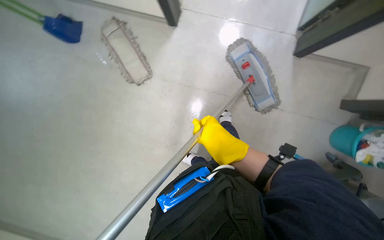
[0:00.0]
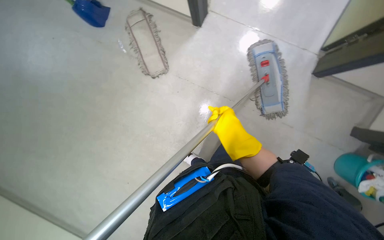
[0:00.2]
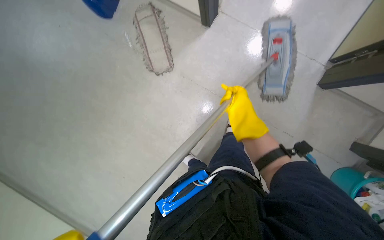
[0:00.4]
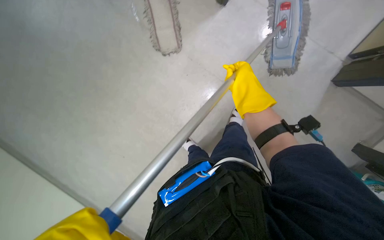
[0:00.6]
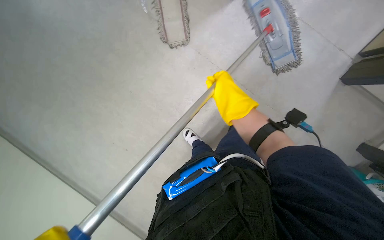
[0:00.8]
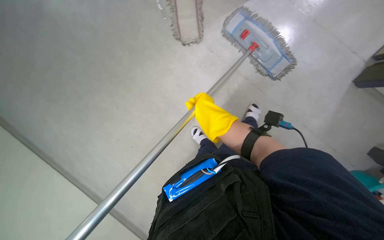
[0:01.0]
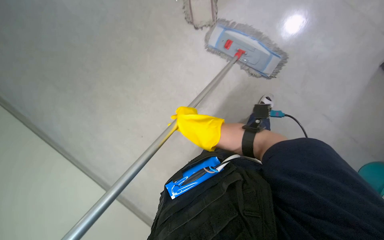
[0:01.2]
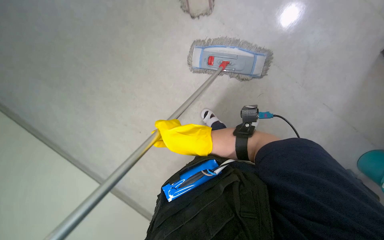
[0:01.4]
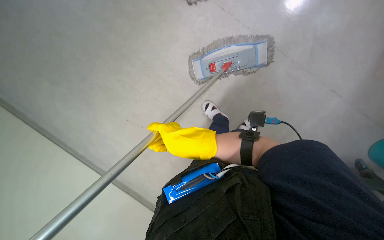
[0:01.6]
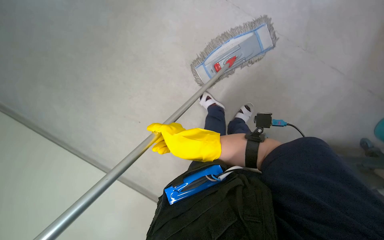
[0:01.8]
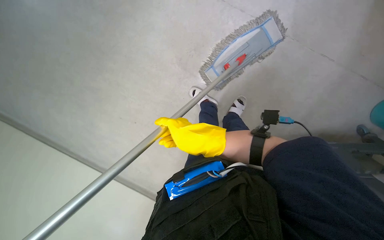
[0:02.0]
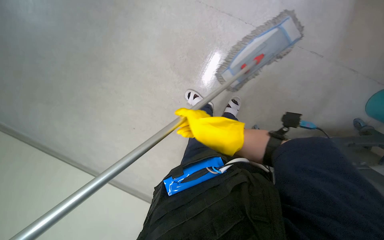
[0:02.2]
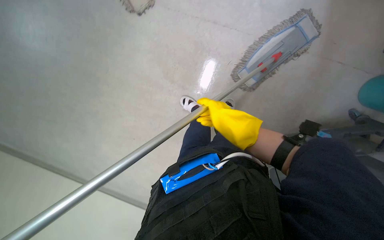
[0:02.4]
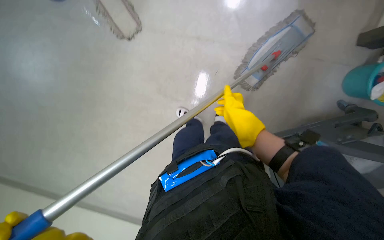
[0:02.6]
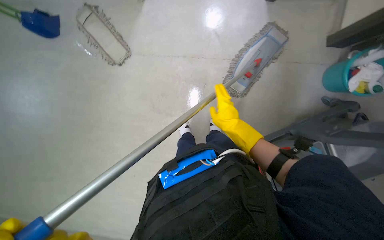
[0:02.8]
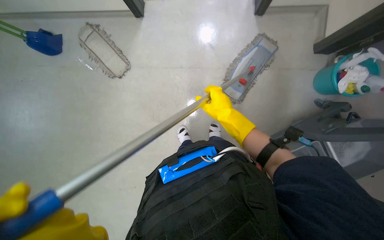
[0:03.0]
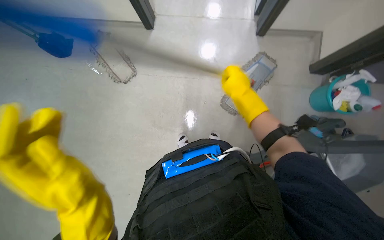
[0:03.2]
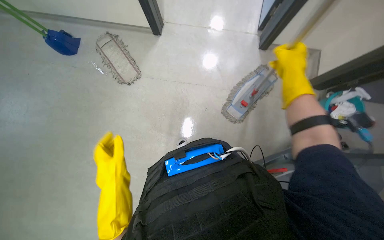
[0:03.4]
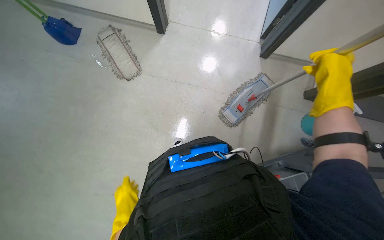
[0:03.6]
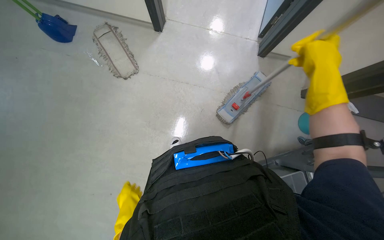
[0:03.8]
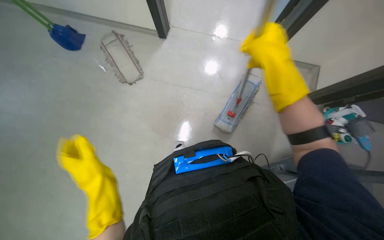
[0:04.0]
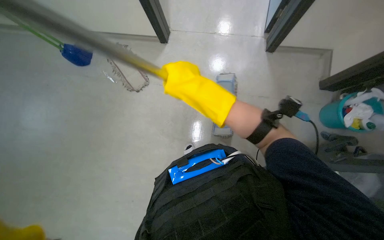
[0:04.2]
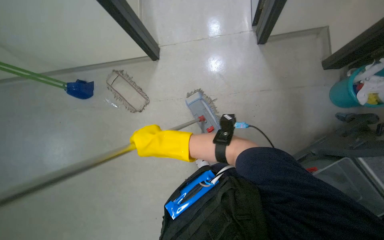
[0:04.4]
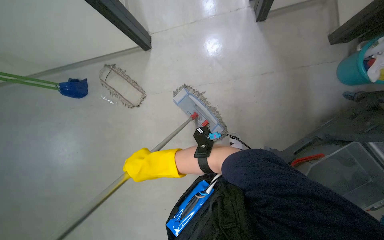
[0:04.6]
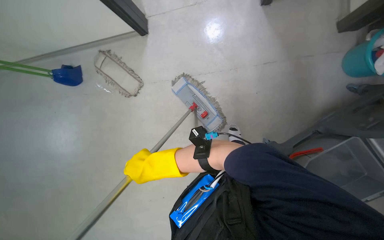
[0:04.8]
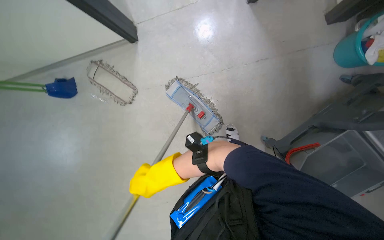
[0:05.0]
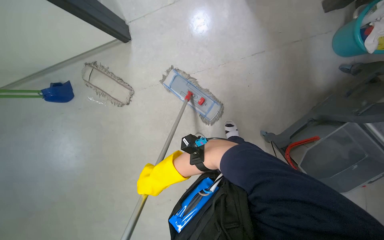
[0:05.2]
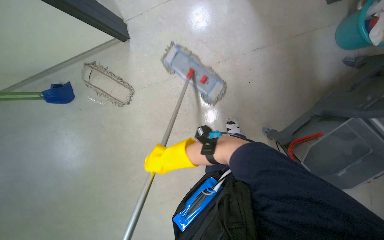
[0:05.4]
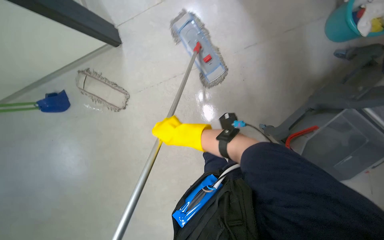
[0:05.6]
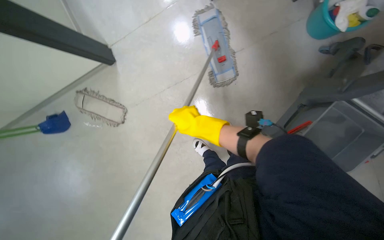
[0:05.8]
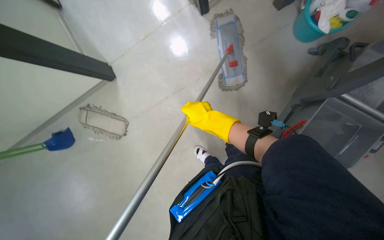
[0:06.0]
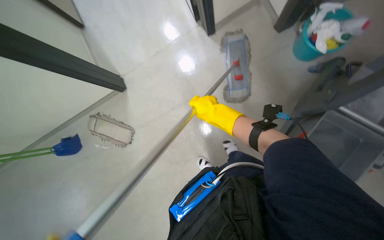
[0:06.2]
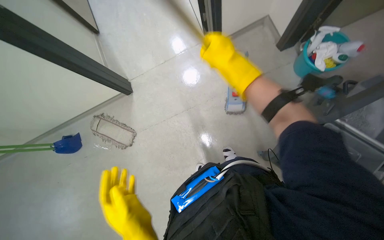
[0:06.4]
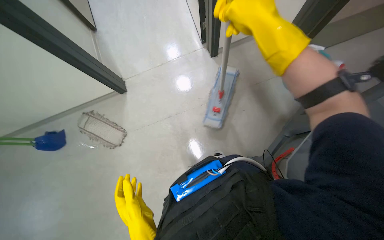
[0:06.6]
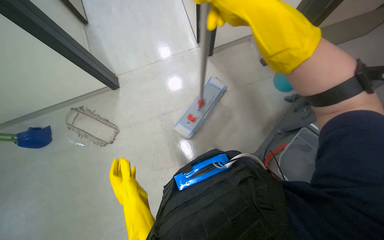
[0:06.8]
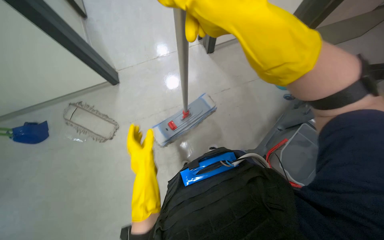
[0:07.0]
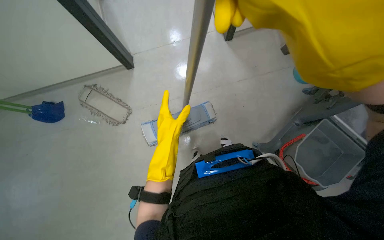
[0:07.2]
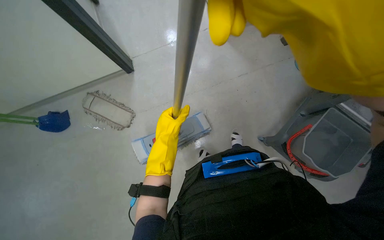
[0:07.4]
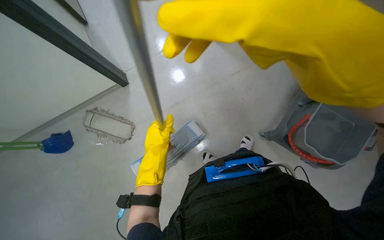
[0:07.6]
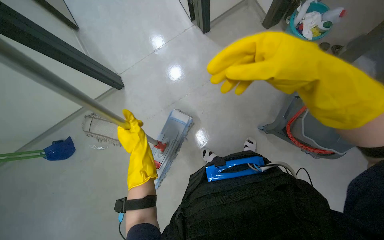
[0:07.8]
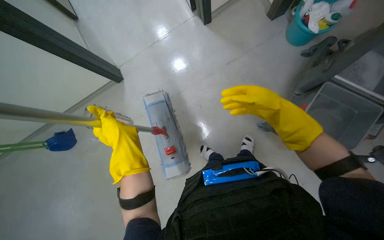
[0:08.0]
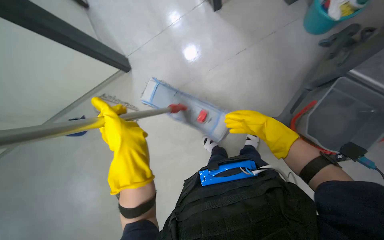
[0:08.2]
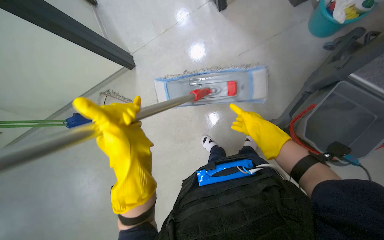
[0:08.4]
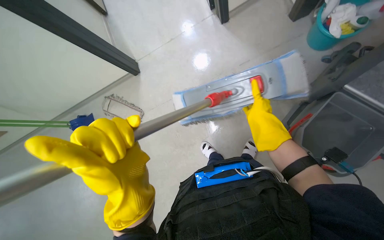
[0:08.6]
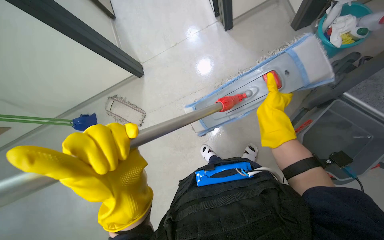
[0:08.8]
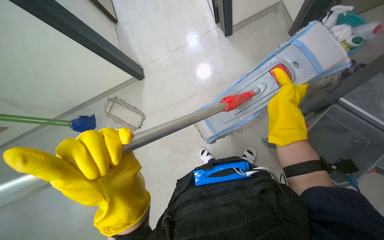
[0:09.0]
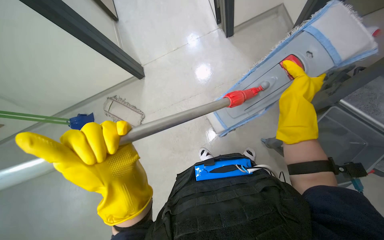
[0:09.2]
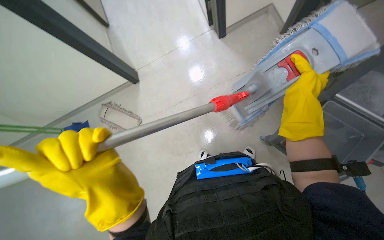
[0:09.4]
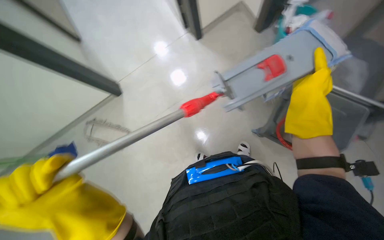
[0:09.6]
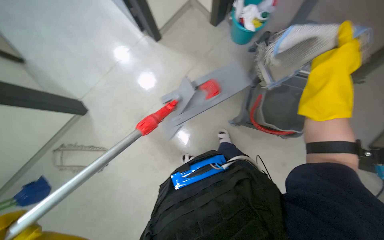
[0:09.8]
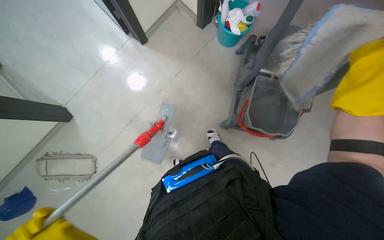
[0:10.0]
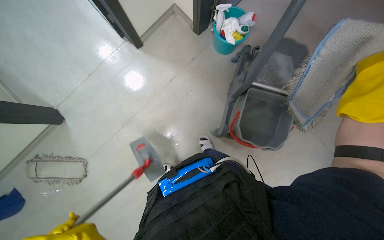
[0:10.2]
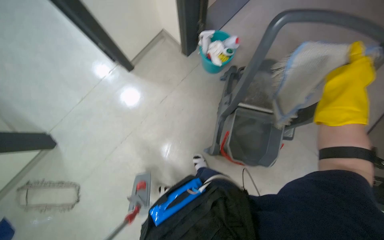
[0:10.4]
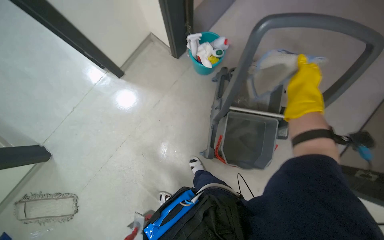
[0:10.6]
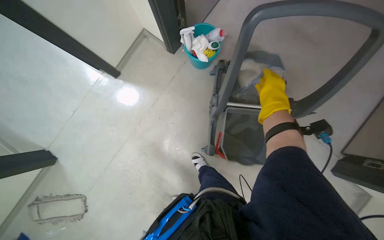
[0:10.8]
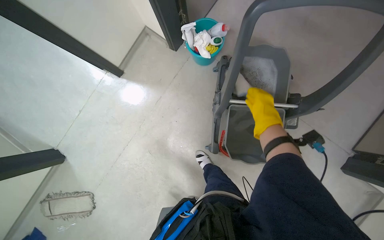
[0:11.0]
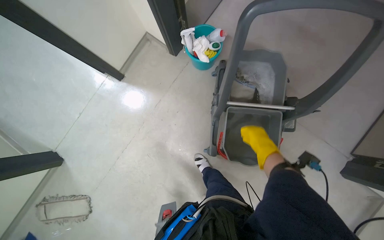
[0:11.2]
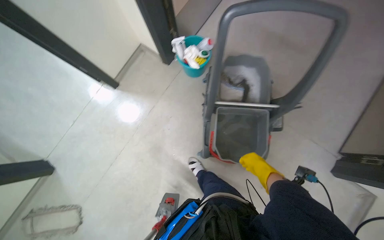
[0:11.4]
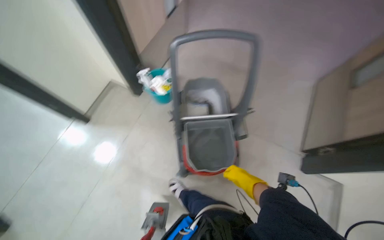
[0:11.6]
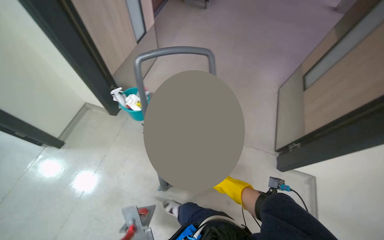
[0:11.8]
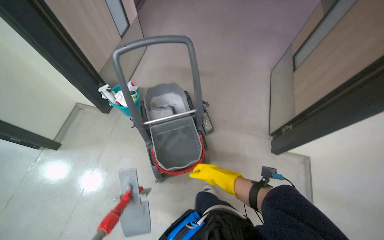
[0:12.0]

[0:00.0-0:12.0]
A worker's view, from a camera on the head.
Job: mopping floor.
The whole recording: Mopping hallway floor. The worker mops the hallway floor, wrings the mop, and changes the mop head.
0:01.6 to 0:03.0: The camera pitches upward, by approximately 15 degrees. The right hand moves to the right, up the picture and farther from the camera, roughly 20 cm.
0:03.0 to 0:04.4: The right hand is displaced to the left by some 20 cm.
0:04.4 to 0:06.0: The scene turns approximately 25 degrees counterclockwise in the picture. The right hand heads to the right and up the picture, covering roughly 30 cm.
0:06.0 to 0:07.6: The right hand moves nearer to the camera, roughly 40 cm.
0:07.6 to 0:09.0: The right hand goes some 20 cm farther from the camera and to the right. Meanwhile the left hand goes about 35 cm nearer to the camera.
0:09.0 to 0:10.4: The head turns to the right by some 35 degrees.
0:10.4 to 0:12.0: The head travels approximately 40 cm. The wearer looks approximately 20 degrees further upward. The scene turns roughly 30 degrees counterclockwise in the picture.

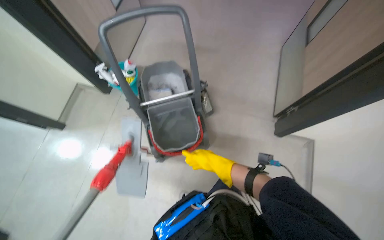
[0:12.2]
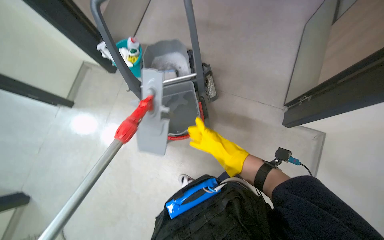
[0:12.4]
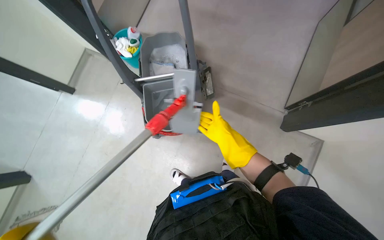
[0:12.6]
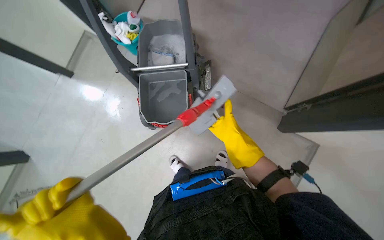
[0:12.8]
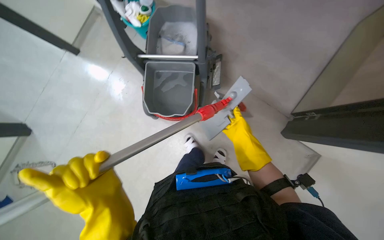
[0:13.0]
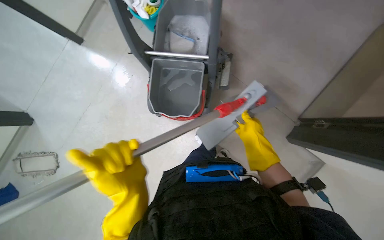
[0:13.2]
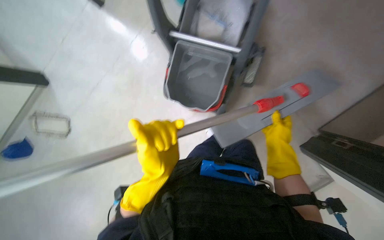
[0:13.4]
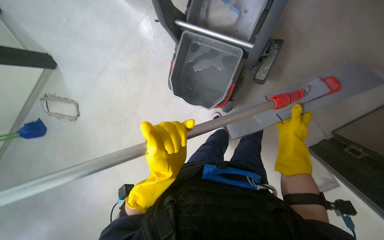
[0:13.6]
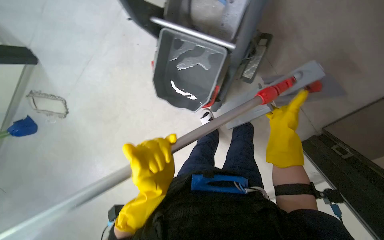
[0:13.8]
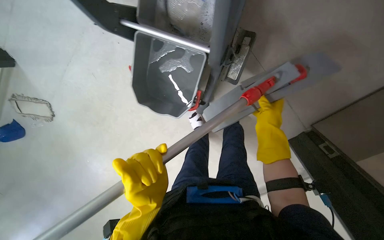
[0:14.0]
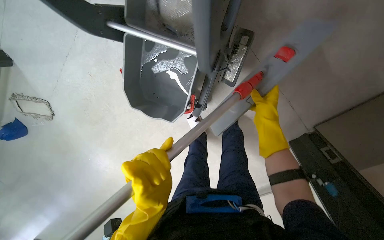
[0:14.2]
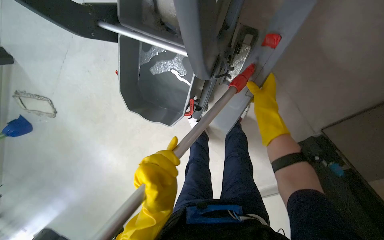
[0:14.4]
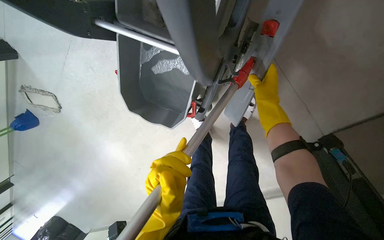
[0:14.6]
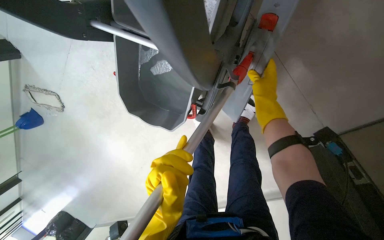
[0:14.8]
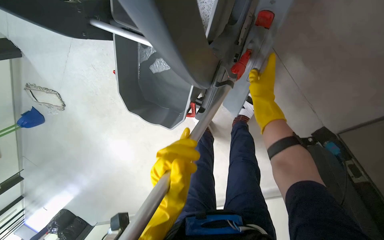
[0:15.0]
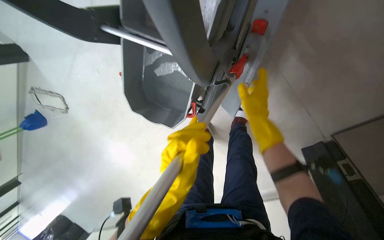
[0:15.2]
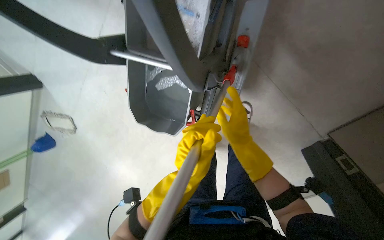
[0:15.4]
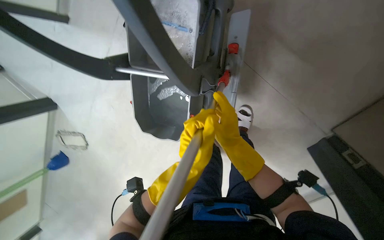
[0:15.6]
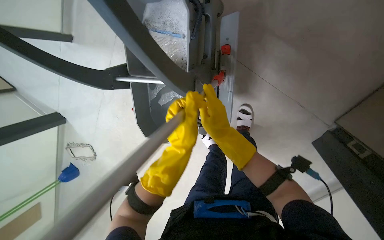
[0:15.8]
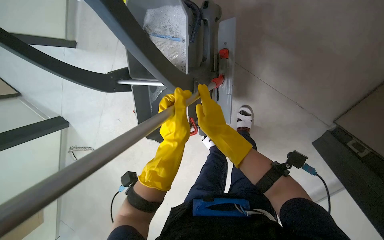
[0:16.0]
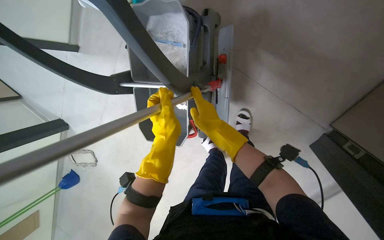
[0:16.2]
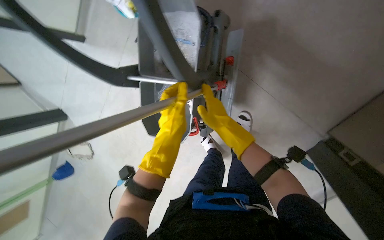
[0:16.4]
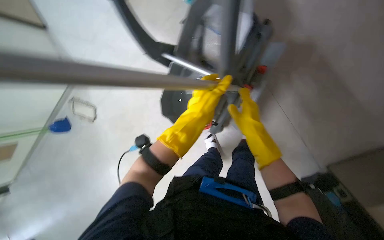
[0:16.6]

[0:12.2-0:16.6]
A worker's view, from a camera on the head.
Job: mopping floor.
The whole recording: Mopping hallway floor. The worker mops the hallway floor, wrings the mop, and changes the mop head.
0:12.2 to 0:13.6: The wearer's head swings about 40 degrees to the left. The view tilts about 20 degrees downward. The right hand shifts roughly 30 cm to the right.
0:13.6 to 0:15.2: The right hand is displaced up the picture by approximately 15 cm.
0:15.2 to 0:16.6: The wearer looks about 15 degrees further upward. The right hand moves down the picture, some 10 cm.

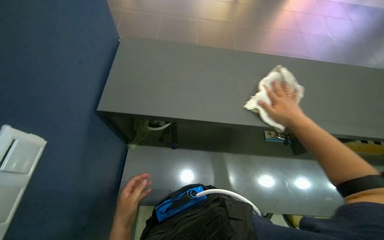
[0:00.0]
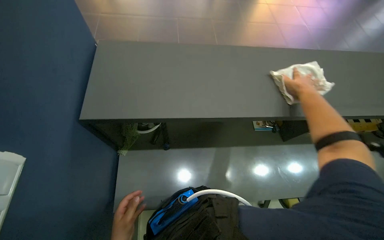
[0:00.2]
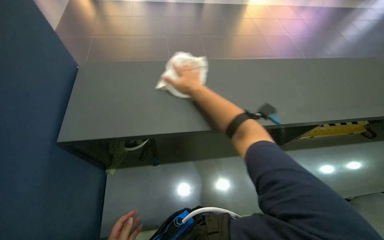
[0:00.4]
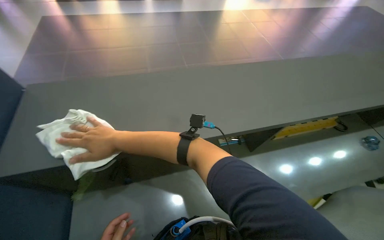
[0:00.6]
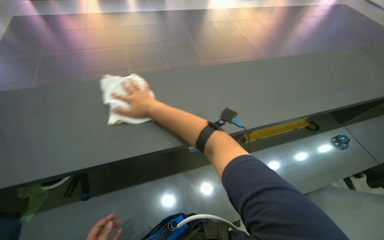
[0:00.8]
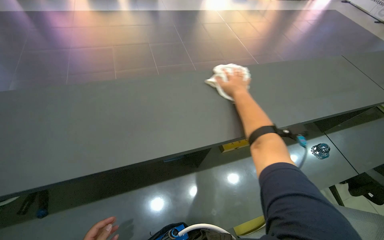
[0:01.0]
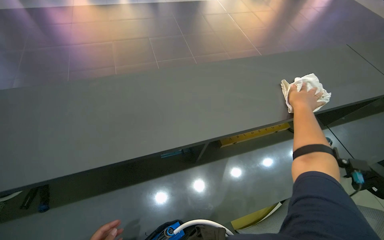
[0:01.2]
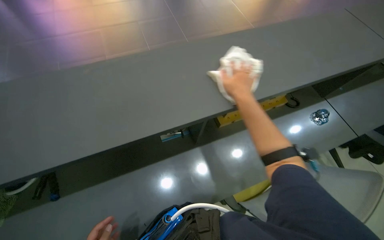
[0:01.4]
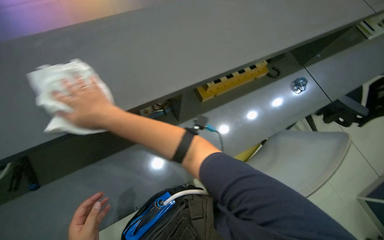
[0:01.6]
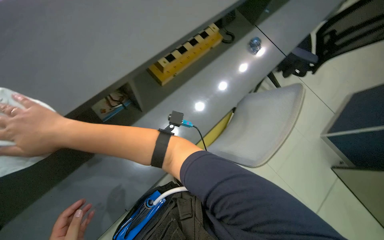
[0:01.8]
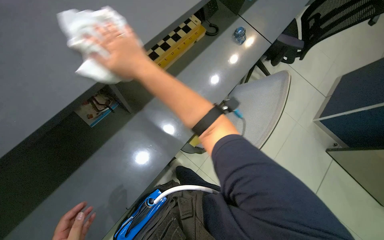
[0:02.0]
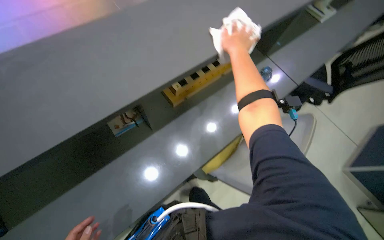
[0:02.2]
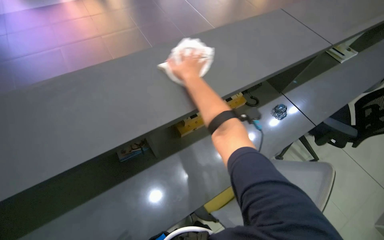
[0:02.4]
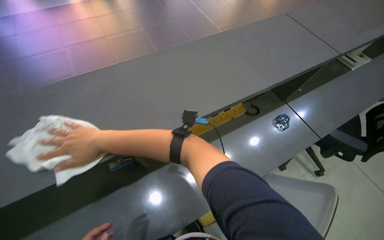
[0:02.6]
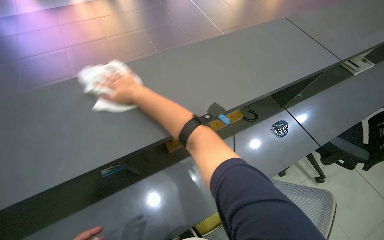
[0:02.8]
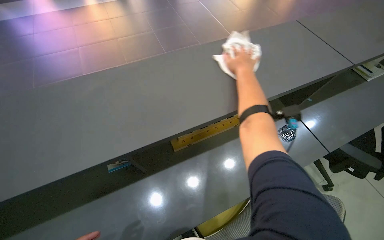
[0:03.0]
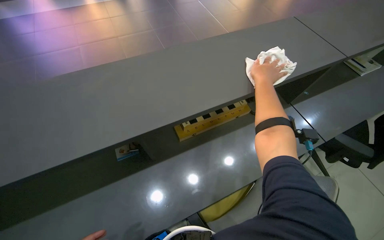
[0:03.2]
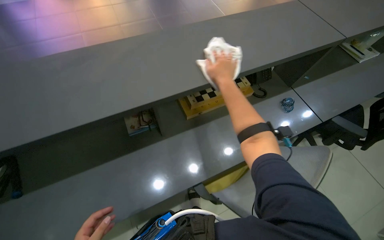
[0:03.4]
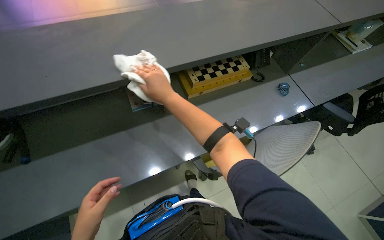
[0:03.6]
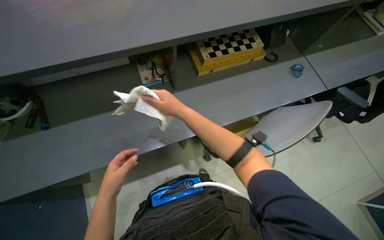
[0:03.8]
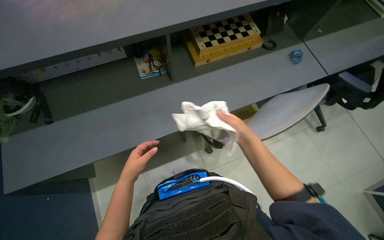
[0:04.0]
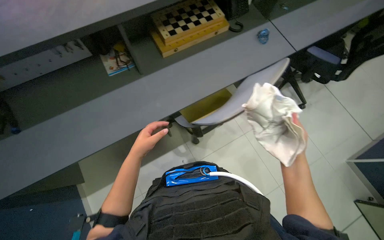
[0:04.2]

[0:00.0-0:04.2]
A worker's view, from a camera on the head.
Job: wiping surfaces.
The whole recording: Wiping office counter. The worker wipes the long office counter with a white cloth.
0:00.0 to 0:01.4: The wearer moves to the right, roughly 50 cm.
0:02.8 to 0:04.2: The head travels some 40 cm.
